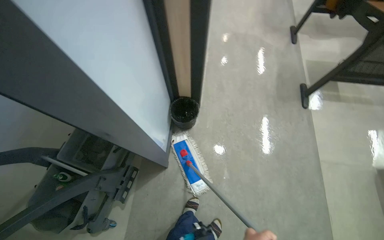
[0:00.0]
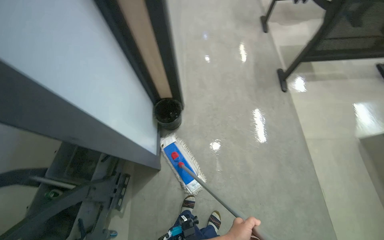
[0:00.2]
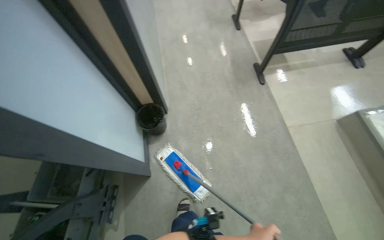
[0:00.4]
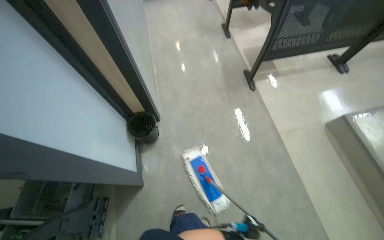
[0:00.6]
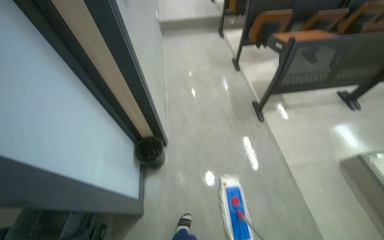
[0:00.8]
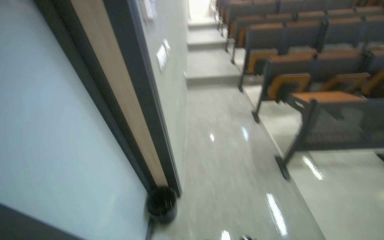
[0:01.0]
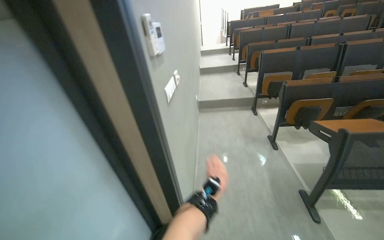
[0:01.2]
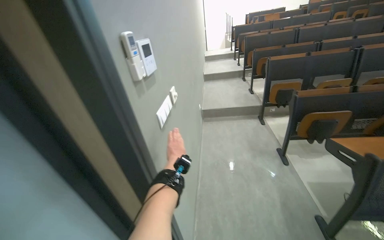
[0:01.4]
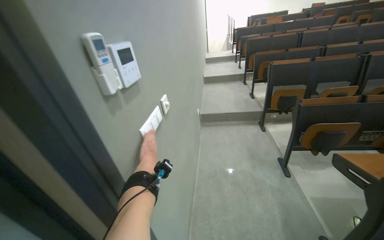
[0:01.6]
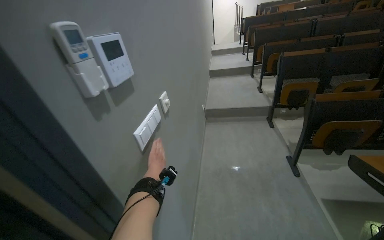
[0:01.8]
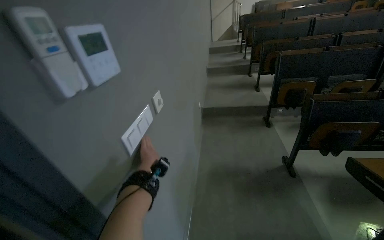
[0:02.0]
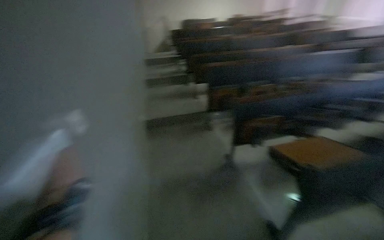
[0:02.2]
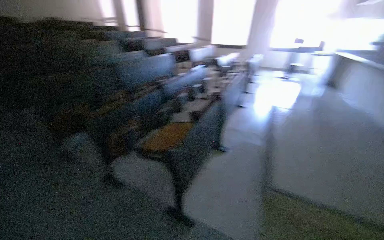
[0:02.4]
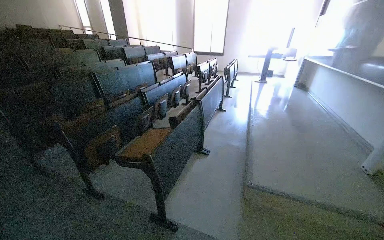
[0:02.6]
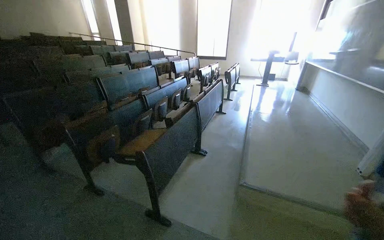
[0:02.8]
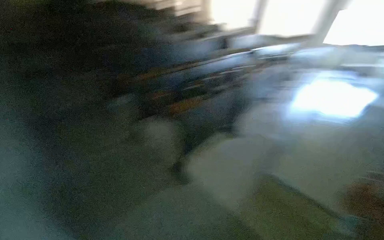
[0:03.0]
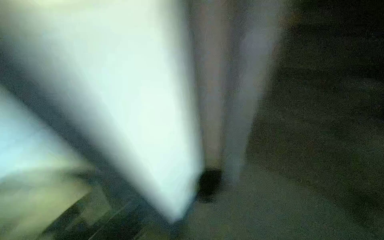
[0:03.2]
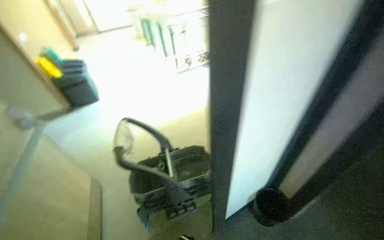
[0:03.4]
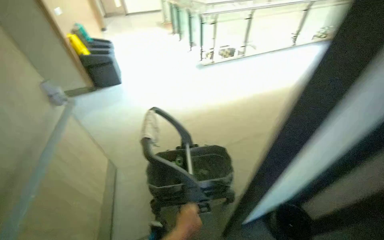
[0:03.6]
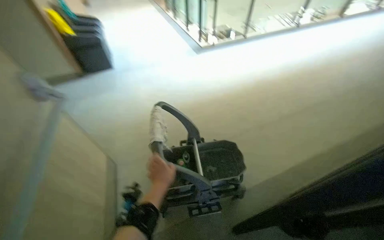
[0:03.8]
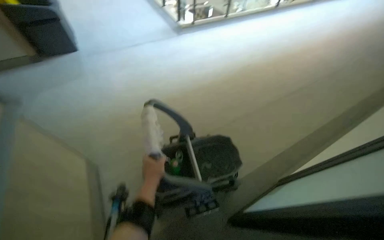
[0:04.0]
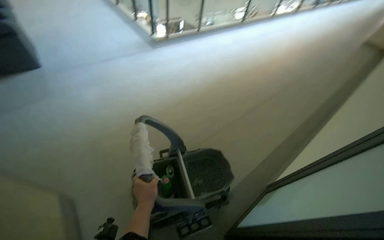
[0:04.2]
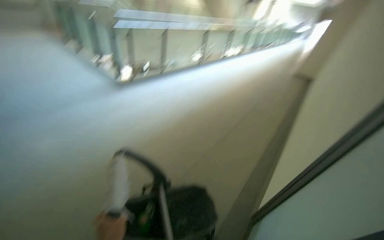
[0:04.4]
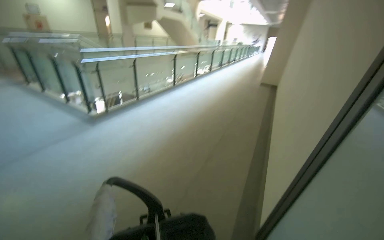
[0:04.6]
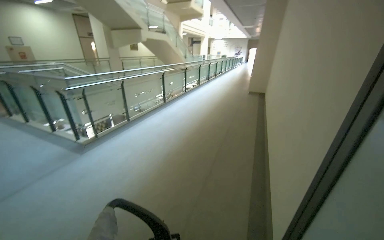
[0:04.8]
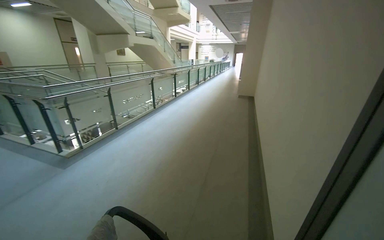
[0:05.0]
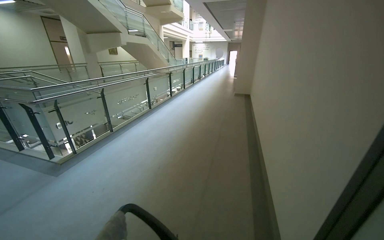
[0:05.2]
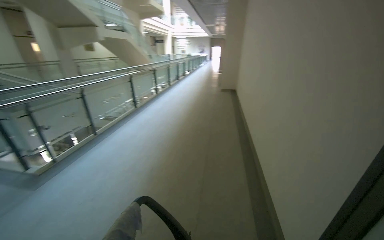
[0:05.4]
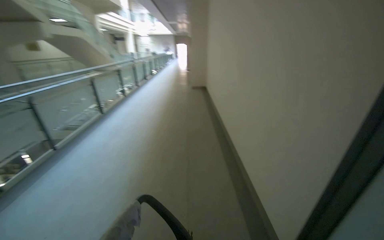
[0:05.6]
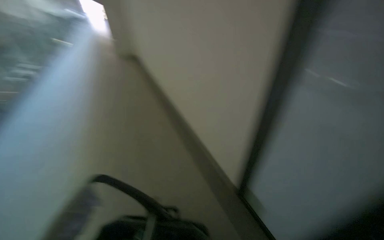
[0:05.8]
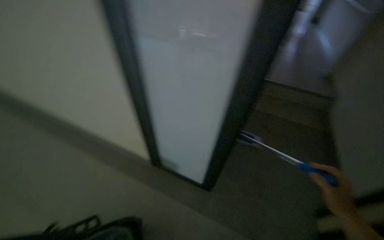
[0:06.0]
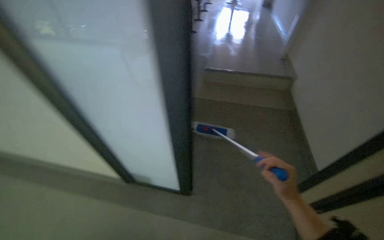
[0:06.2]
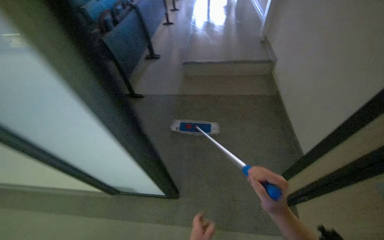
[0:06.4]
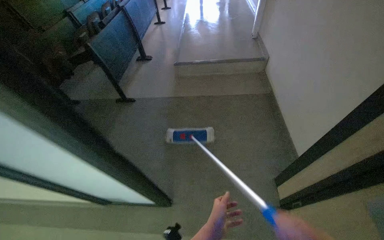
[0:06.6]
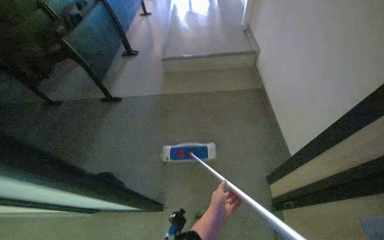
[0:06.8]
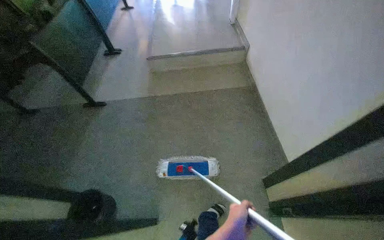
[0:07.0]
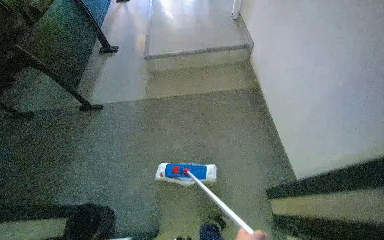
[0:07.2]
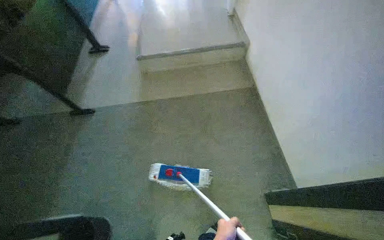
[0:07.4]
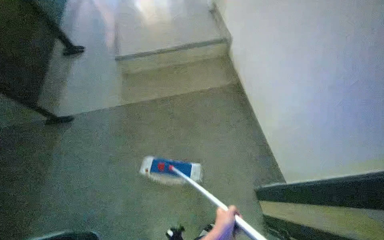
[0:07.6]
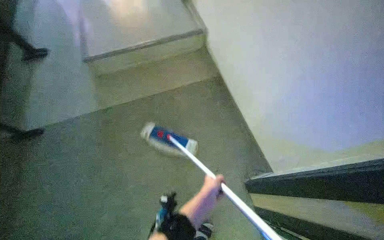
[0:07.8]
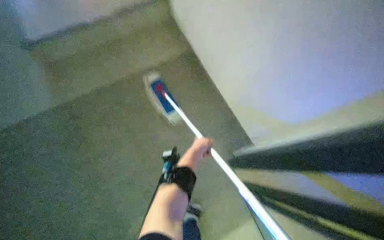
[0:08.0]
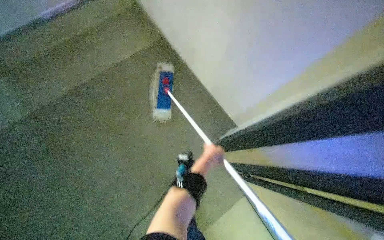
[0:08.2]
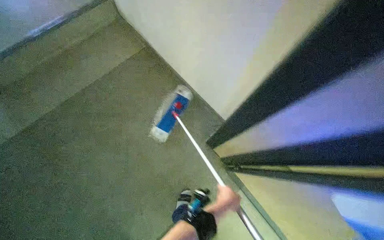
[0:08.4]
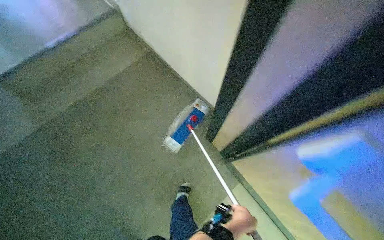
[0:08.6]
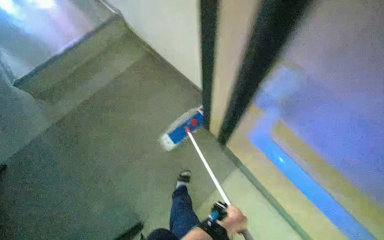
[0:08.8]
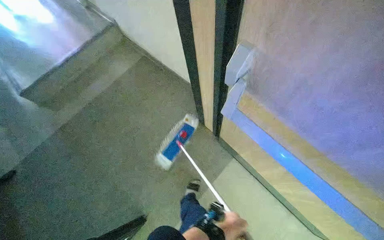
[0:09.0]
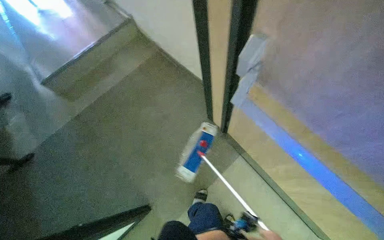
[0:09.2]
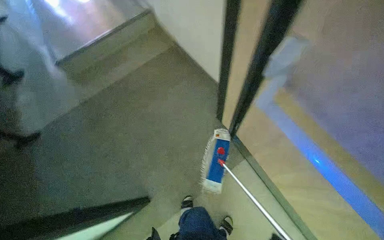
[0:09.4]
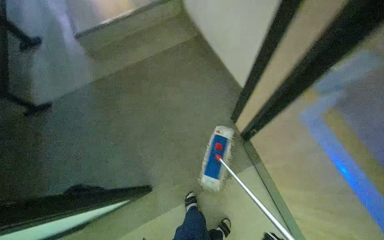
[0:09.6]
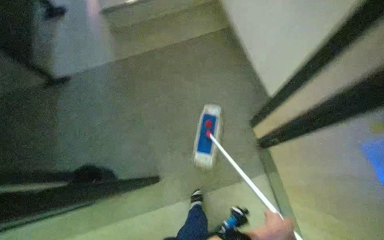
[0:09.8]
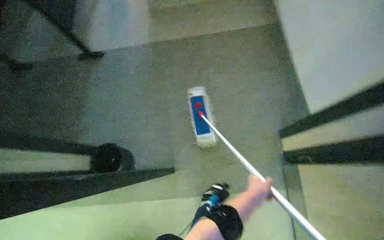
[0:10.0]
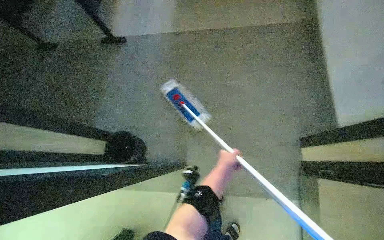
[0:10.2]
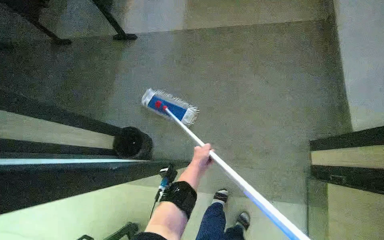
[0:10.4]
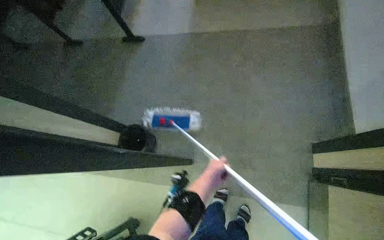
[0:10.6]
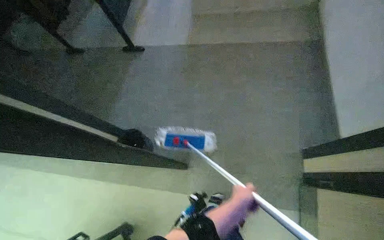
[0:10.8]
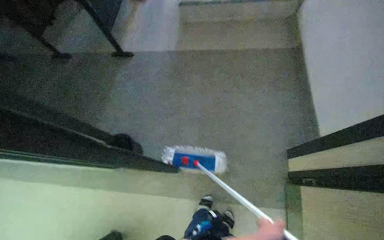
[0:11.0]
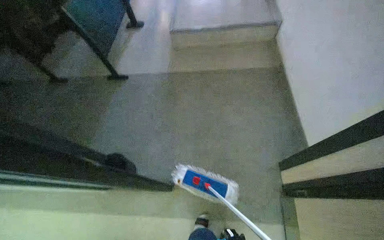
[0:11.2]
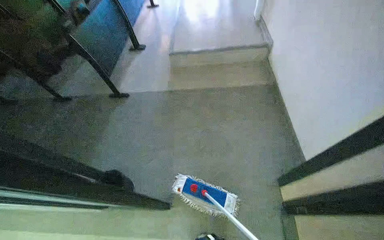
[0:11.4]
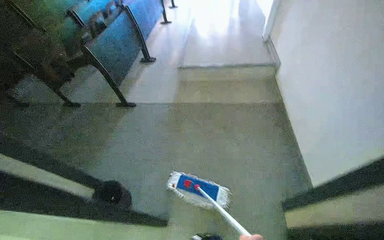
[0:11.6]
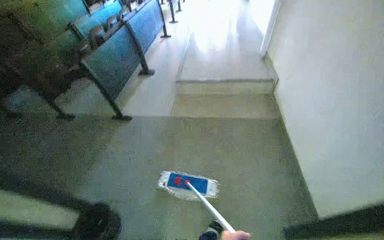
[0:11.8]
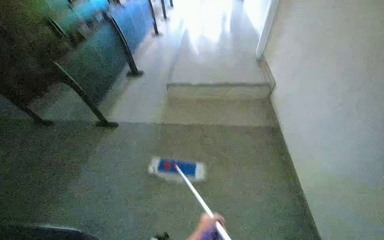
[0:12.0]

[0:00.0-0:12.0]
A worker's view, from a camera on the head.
Job: mopping floor.
The whole recording: Mopping lecture hall floor. The worker mops the floor of the lecture hall, moving around the podium and seats.
0:00.0 to 0:01.6: The head travels roughly 60 cm. The view tips upward by approximately 40 degrees.
0:03.0 to 0:04.4: The camera travels about 70 cm. The view swings about 20 degrees to the right.
0:04.4 to 0:06.0: The wearer moves some 40 cm. The wearer looks approximately 85 degrees further to the right.
0:06.0 to 0:07.6: The wearer moves roughly 1 m. The wearer's head swings some 40 degrees to the right. The view tips downward by about 15 degrees.
0:09.0 to 0:10.4: The head rotates approximately 30 degrees to the left.
0:10.4 to 0:12.0: The view tips upward by approximately 20 degrees.

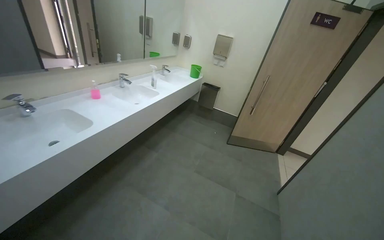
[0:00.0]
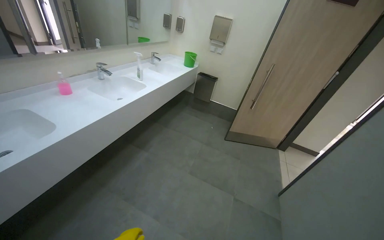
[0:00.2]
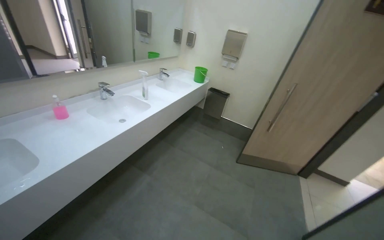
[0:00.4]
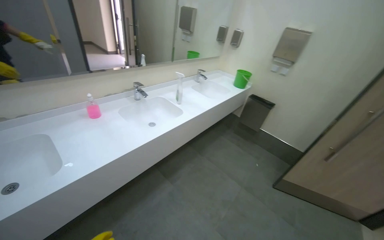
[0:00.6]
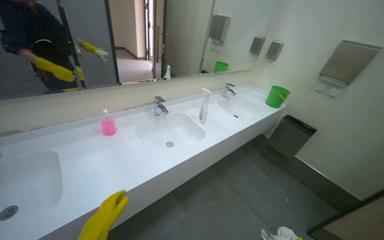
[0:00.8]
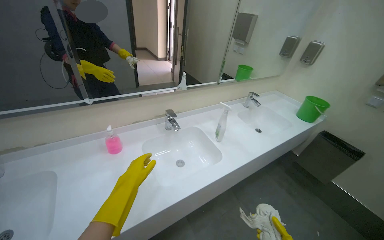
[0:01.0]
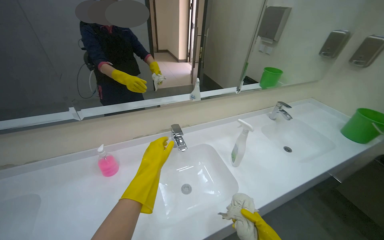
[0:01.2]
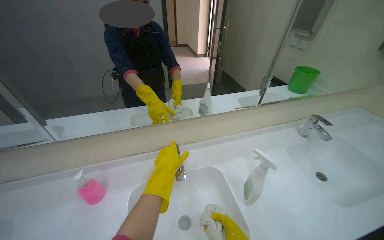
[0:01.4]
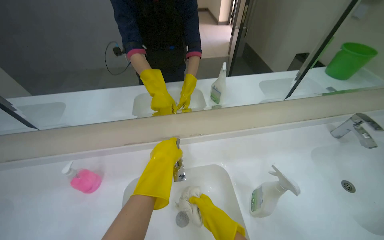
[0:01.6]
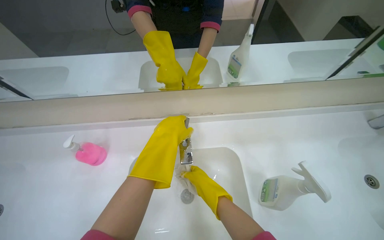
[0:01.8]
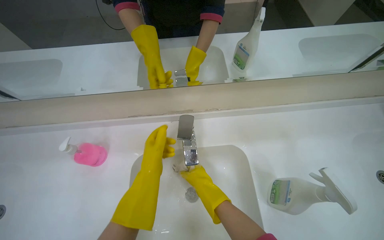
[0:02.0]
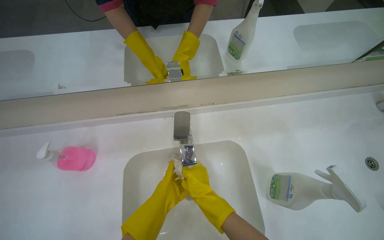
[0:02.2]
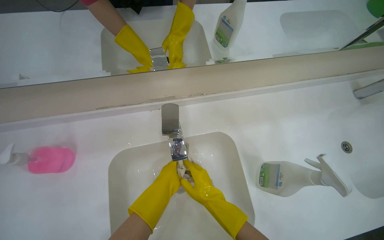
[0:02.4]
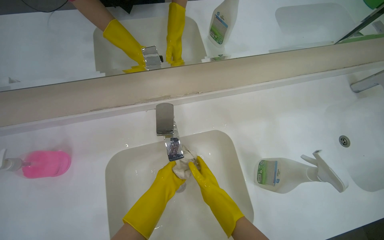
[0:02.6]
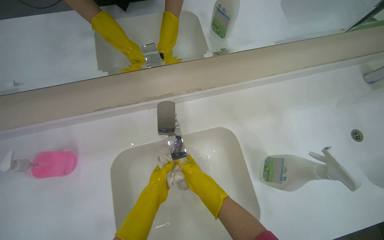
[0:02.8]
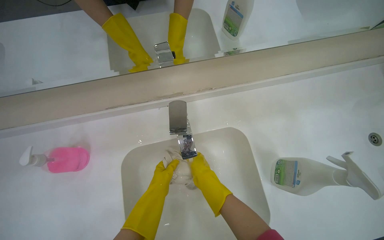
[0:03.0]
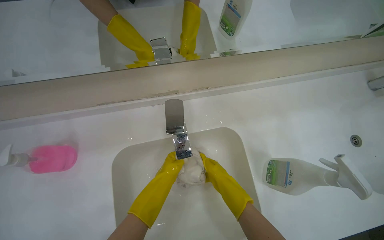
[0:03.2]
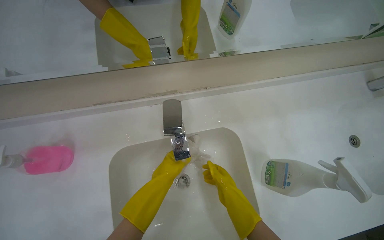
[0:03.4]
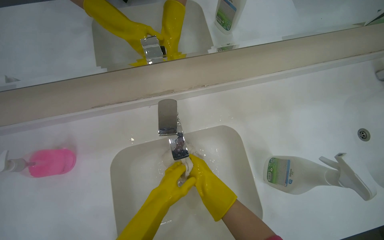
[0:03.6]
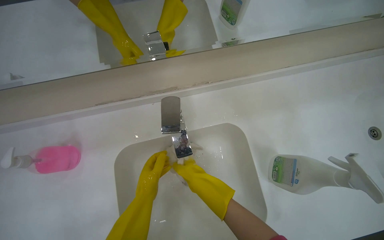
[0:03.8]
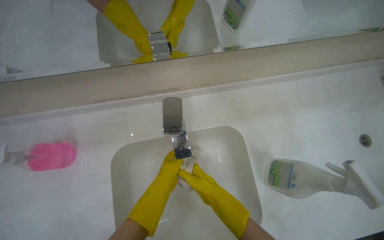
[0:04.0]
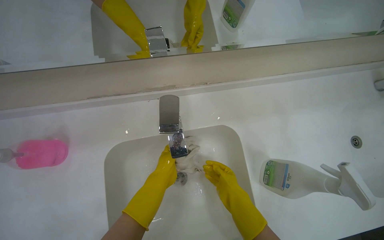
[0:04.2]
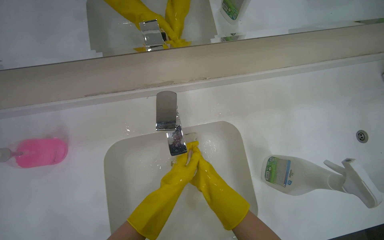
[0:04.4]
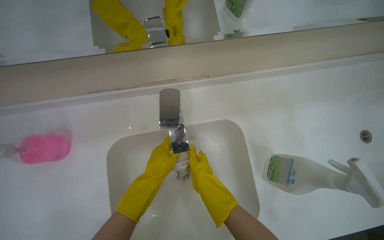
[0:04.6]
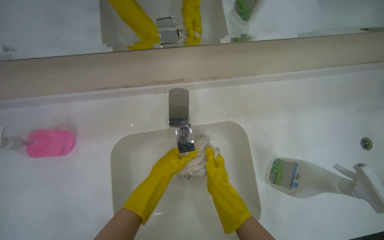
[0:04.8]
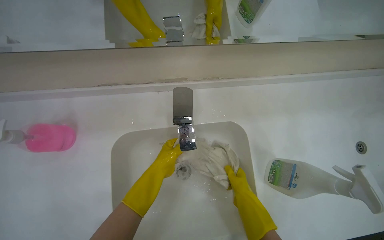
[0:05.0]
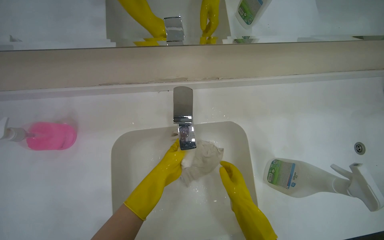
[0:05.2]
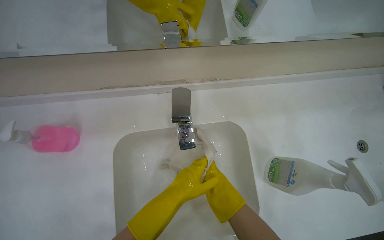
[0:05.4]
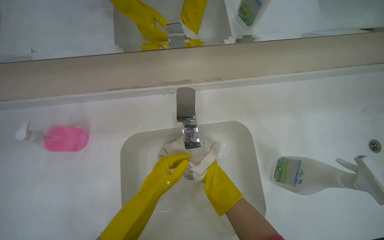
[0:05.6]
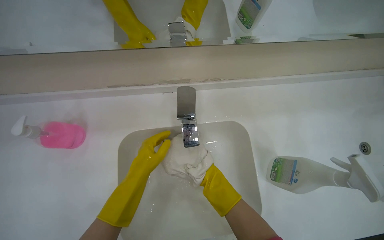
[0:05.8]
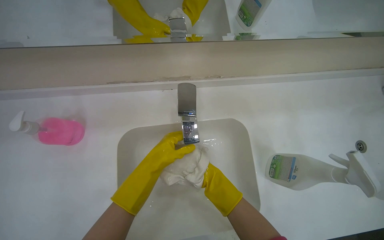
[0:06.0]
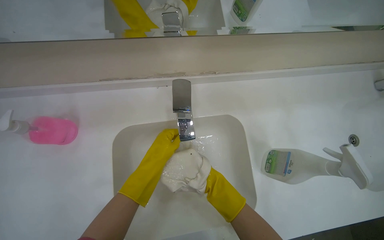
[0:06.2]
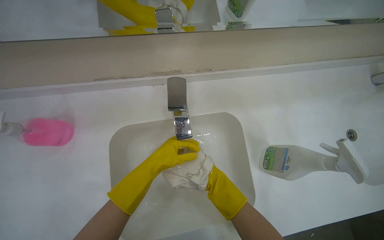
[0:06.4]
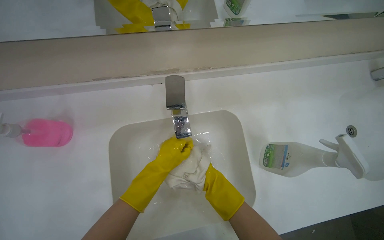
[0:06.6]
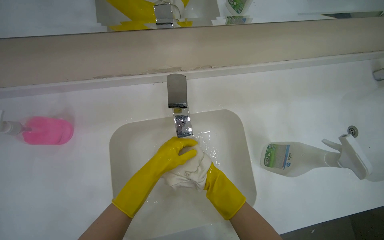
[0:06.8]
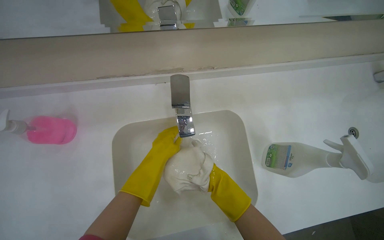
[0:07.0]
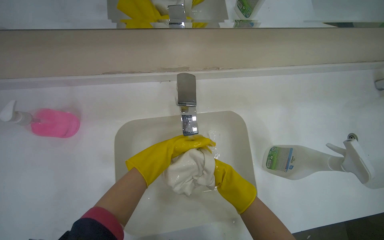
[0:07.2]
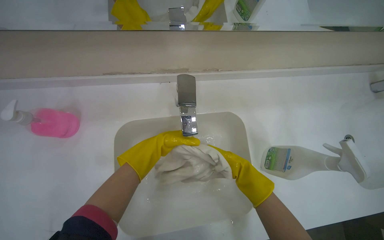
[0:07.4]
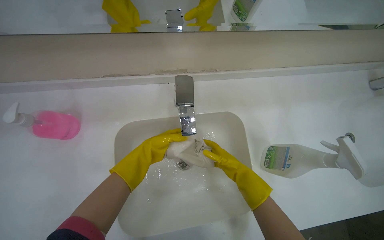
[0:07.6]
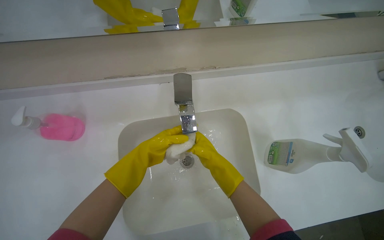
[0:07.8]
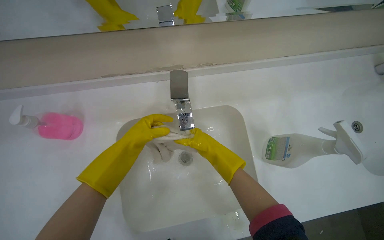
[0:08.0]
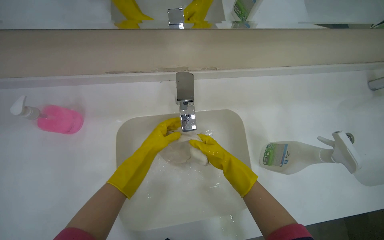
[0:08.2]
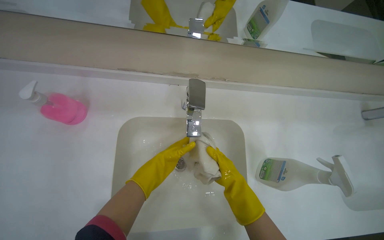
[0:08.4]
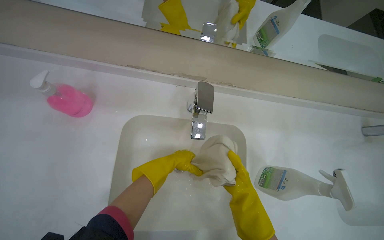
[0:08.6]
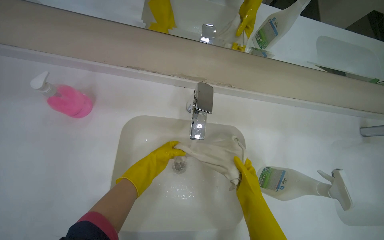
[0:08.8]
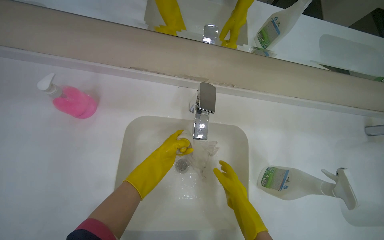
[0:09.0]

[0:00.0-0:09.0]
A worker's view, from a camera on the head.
Job: preparing cleaning supplies.
The whole recording: Washing cleaning cloth. The worker washes a cleaning cloth under running water in the sink.
0:00.0 to 0:01.6: The camera travels some 1.5 m. The wearer looks roughly 50 degrees further to the left.
0:03.0 to 0:04.4: The left hand moves to the right, some 10 cm. Meanwhile the right hand swings left and right, approximately 10 cm each way, with 2 reversals.
0:04.4 to 0:06.0: The right hand moves down the picture, about 10 cm.
0:06.0 to 0:07.6: The right hand shifts about 10 cm up the picture.
0:07.6 to 0:09.0: The left hand goes farther from the camera and returns, roughly 5 cm each way.
